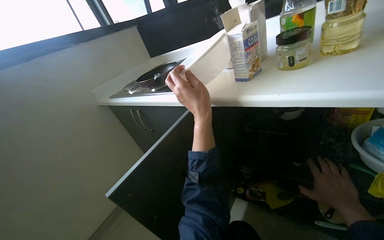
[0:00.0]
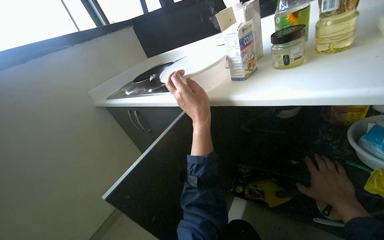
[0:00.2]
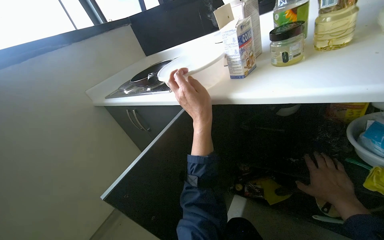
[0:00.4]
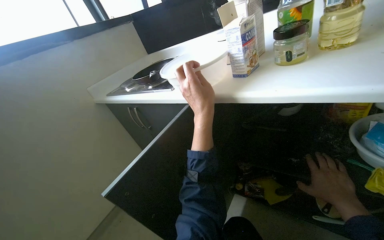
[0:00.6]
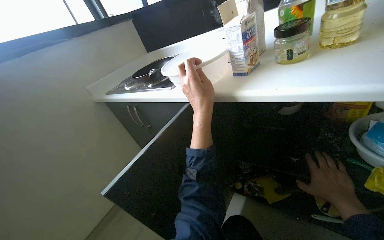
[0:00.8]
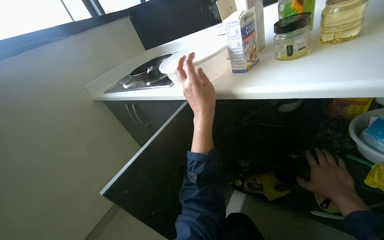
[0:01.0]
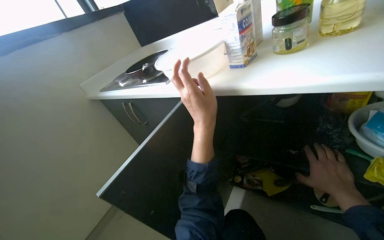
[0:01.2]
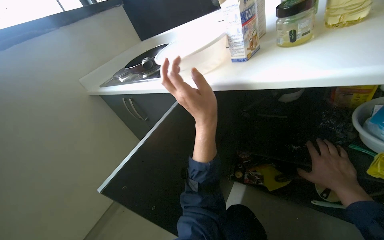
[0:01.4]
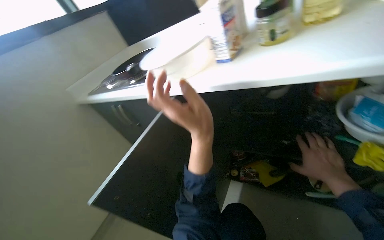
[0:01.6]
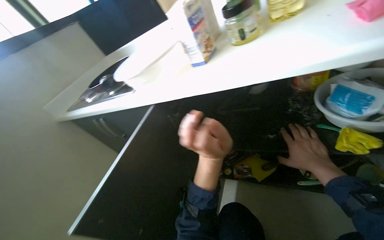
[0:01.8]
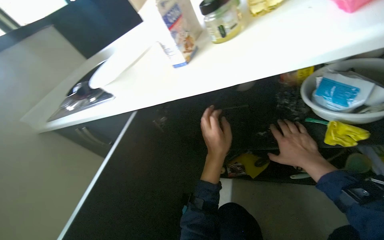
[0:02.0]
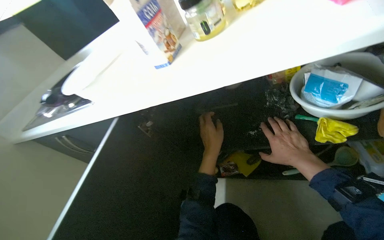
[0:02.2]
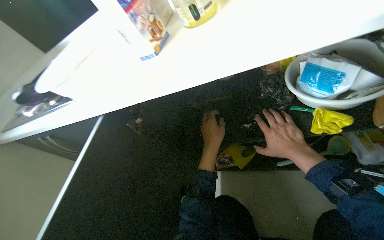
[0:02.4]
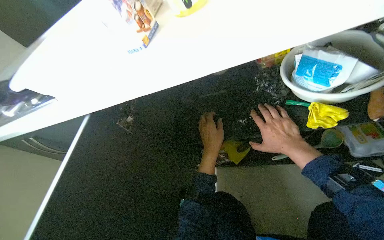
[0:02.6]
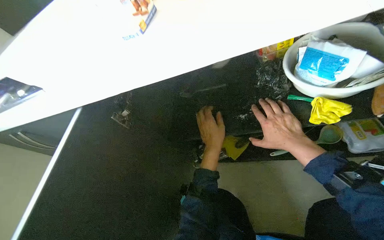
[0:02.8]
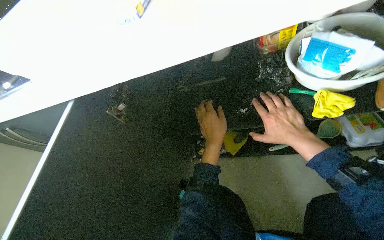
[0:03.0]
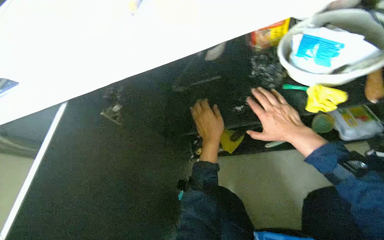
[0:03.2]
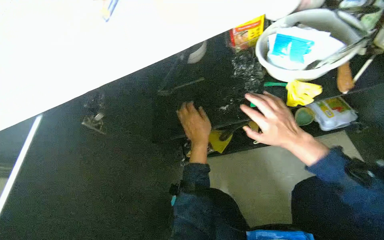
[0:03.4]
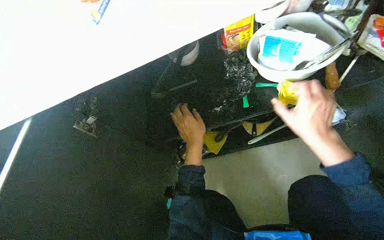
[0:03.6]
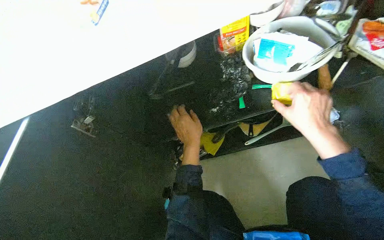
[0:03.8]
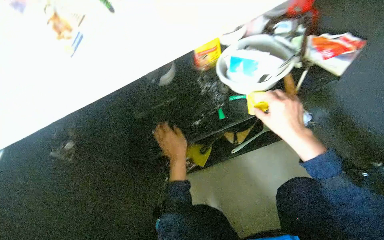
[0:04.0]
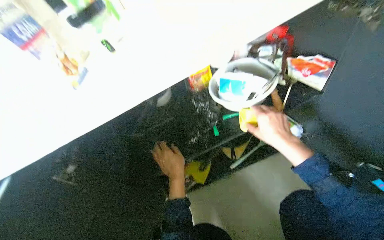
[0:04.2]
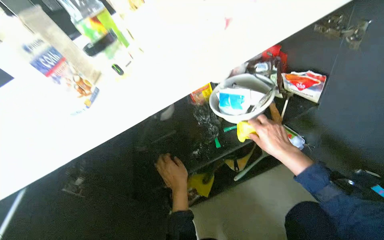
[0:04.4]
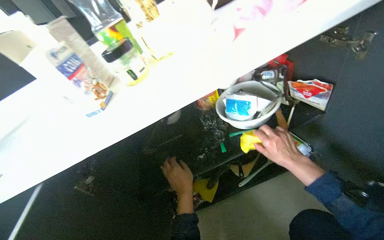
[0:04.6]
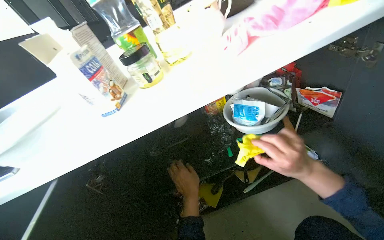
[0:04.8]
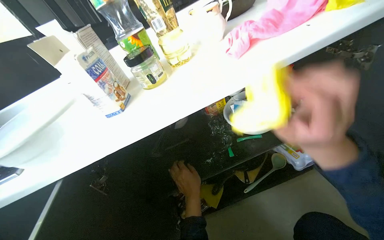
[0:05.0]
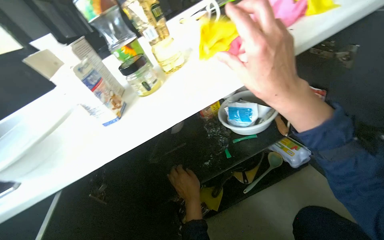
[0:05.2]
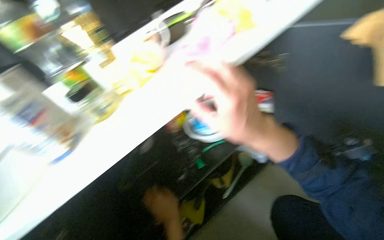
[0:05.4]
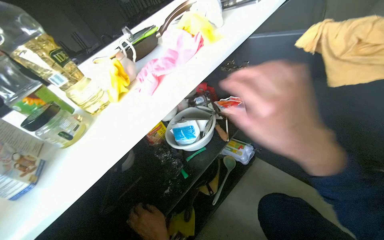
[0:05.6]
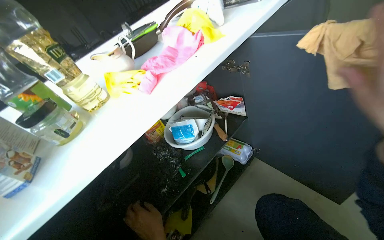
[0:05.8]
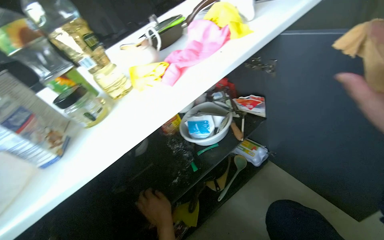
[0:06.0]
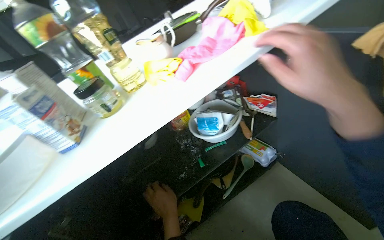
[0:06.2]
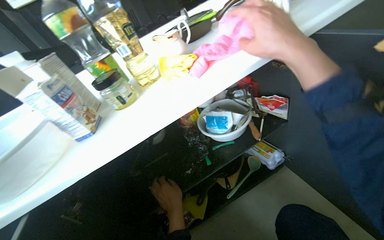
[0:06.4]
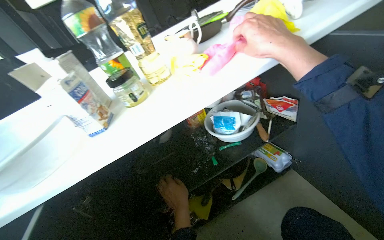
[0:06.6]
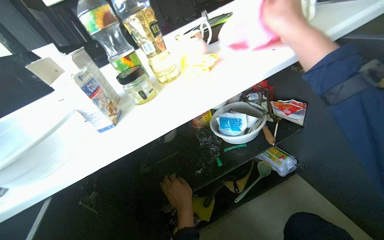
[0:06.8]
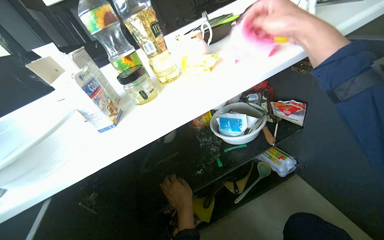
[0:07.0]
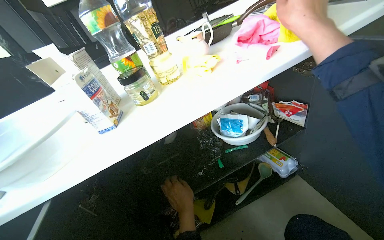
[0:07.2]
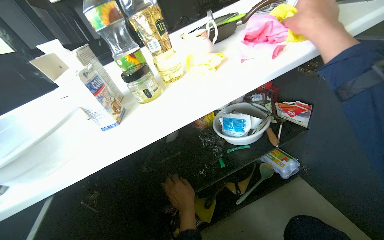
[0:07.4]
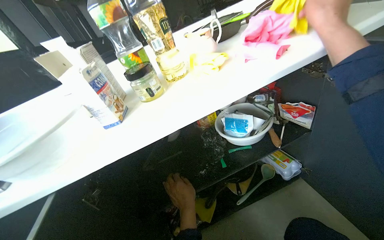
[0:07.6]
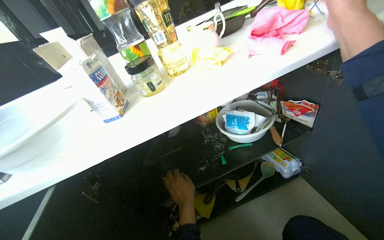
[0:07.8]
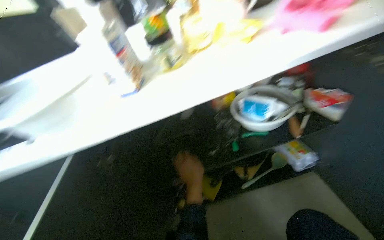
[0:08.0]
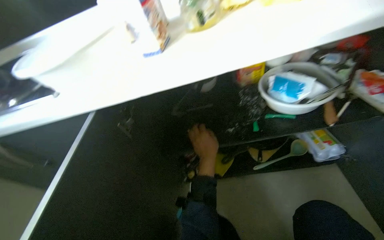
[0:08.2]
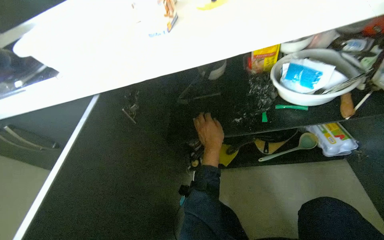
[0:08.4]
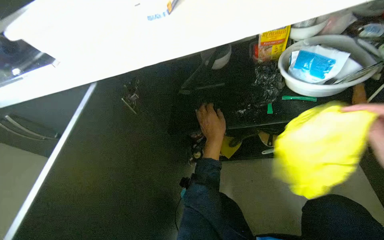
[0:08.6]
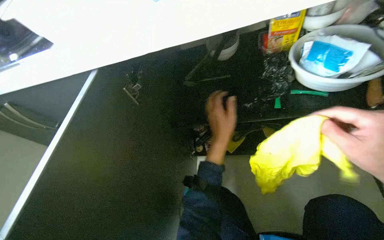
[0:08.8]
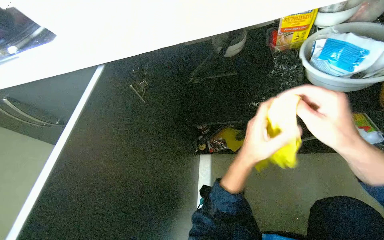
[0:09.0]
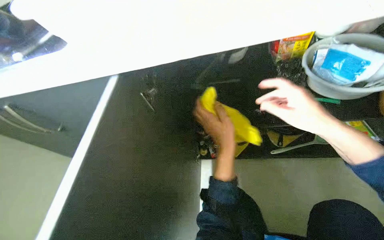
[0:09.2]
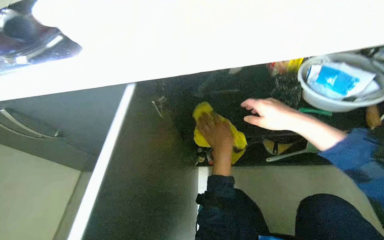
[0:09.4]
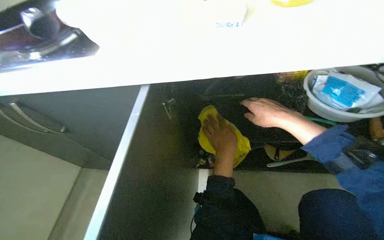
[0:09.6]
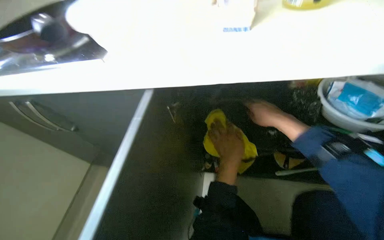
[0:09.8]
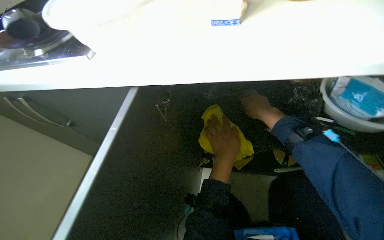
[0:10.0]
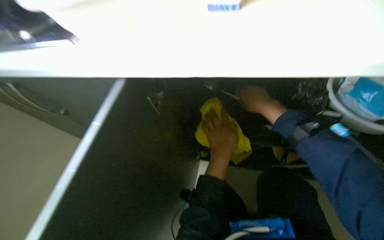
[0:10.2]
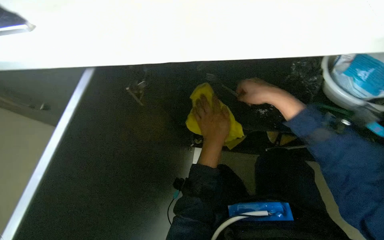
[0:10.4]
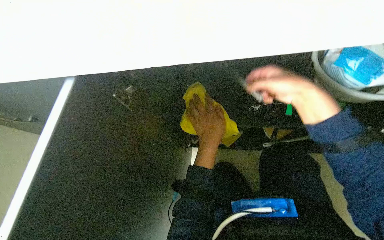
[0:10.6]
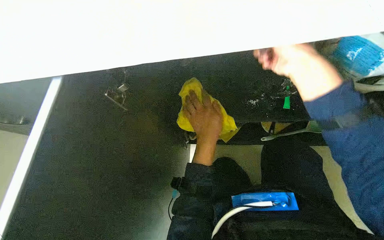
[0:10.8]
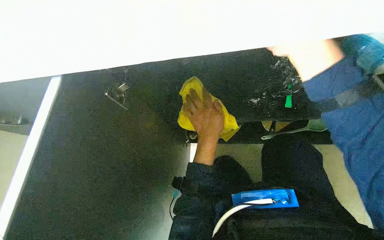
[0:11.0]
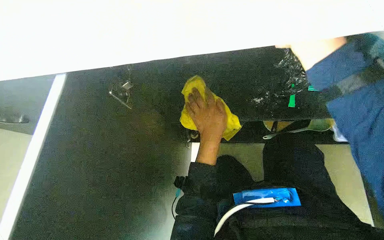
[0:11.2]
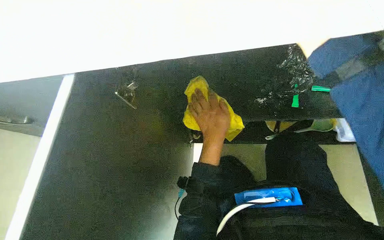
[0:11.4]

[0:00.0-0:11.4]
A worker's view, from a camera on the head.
Job: cleaning kitchen.
The whole recording: Organizing and cleaning kitchen cabinet. The worker takes various items out of a kitchen cabinet and then cleans the inside of the cabinet with a cloth.
0:00.0 to 0:01.4: The hands work in one place, with small movements.
0:01.4 to 0:02.8: The head rotates about 25 degrees to the right. The left hand shifts roughly 25 cm farther from the camera.
0:02.8 to 0:04.2: The head rotates some 20 degrees to the right. The view tilts some 15 degrees upward.
0:04.2 to 0:05.6: The head turns to the right by some 25 degrees. The view tips upward by approximately 20 degrees.
0:05.6 to 0:07.2: The head rotates approximately 20 degrees to the left.
0:07.2 to 0:08.6: The head turns to the left by about 25 degrees. The camera pitches downward, by approximately 25 degrees.
0:10.0 to 0:11.4: The camera pitches downward, by some 15 degrees.

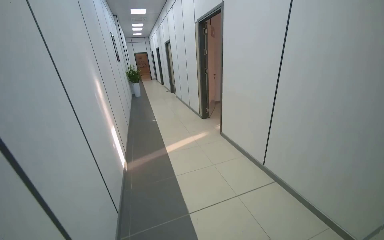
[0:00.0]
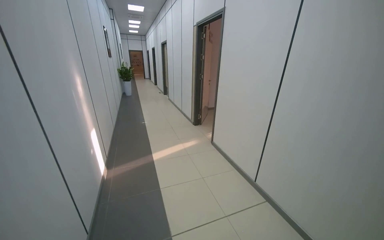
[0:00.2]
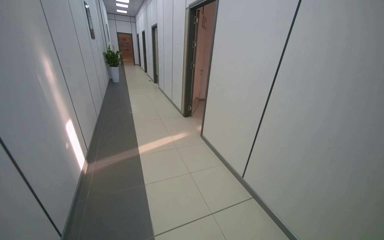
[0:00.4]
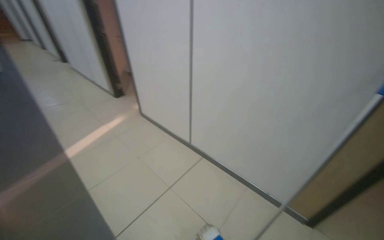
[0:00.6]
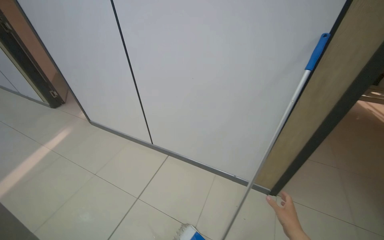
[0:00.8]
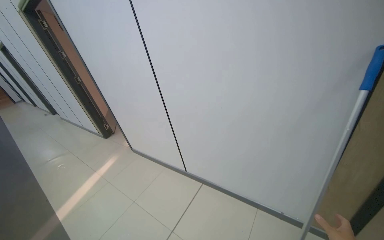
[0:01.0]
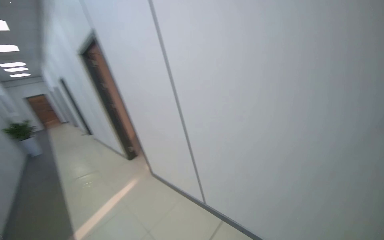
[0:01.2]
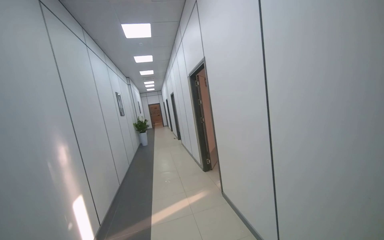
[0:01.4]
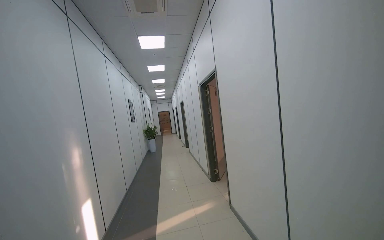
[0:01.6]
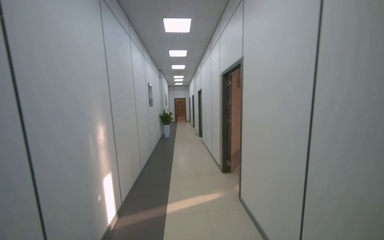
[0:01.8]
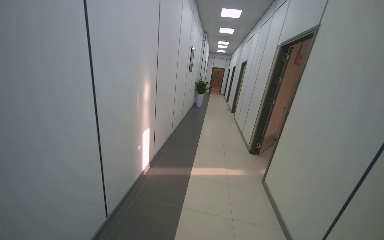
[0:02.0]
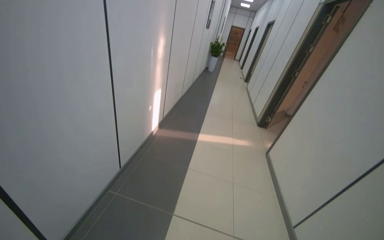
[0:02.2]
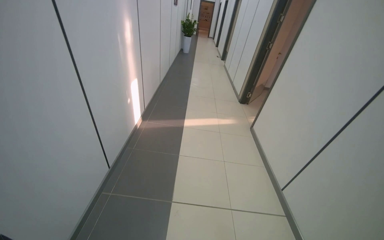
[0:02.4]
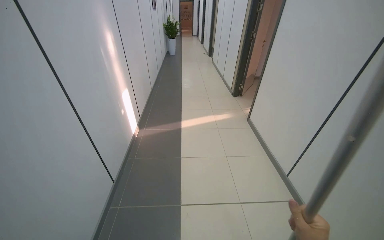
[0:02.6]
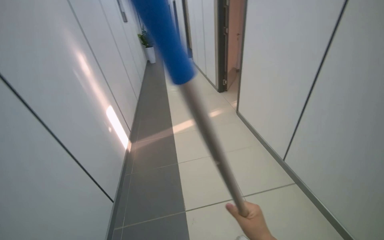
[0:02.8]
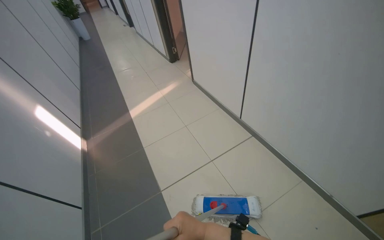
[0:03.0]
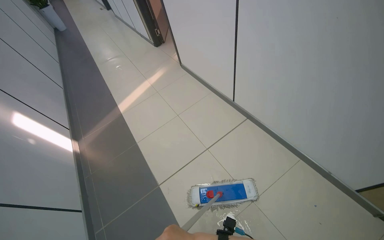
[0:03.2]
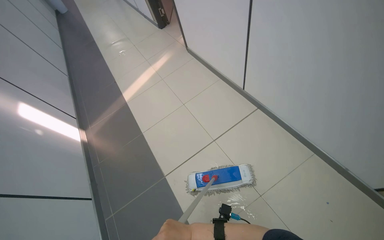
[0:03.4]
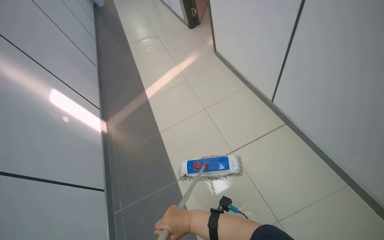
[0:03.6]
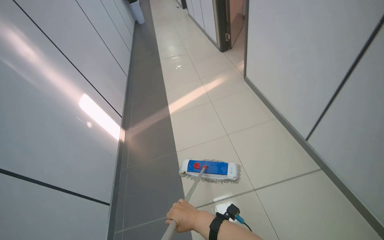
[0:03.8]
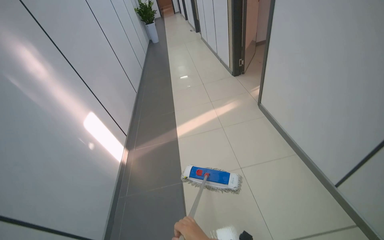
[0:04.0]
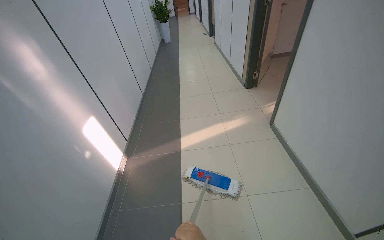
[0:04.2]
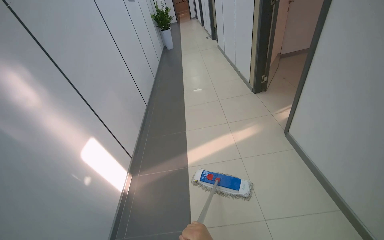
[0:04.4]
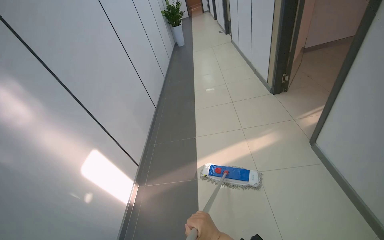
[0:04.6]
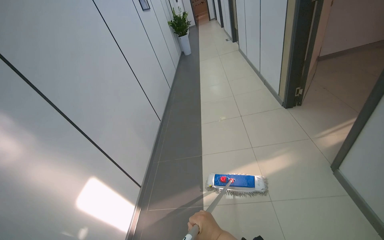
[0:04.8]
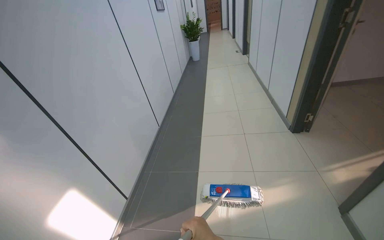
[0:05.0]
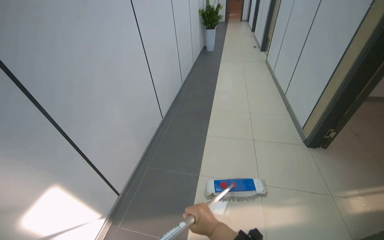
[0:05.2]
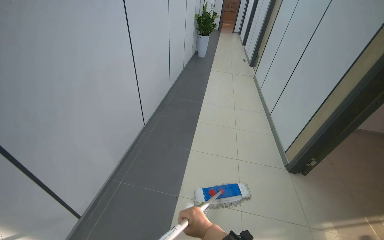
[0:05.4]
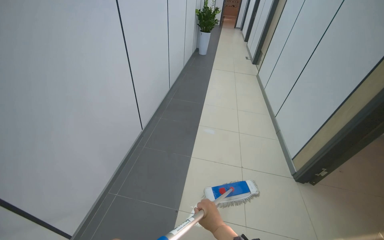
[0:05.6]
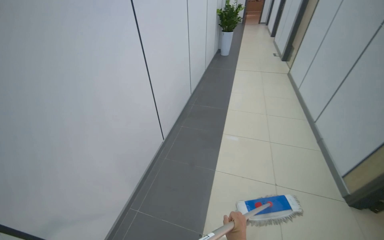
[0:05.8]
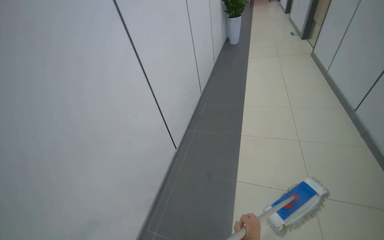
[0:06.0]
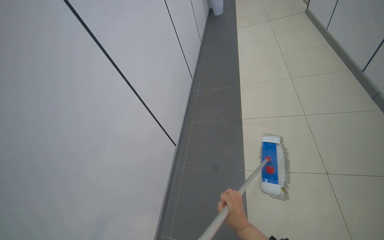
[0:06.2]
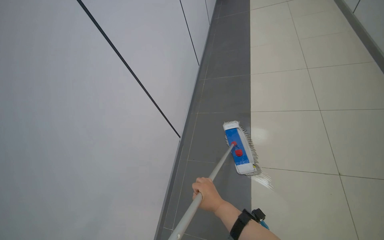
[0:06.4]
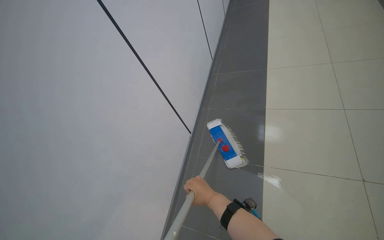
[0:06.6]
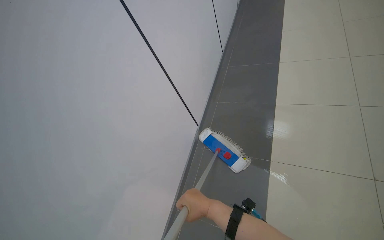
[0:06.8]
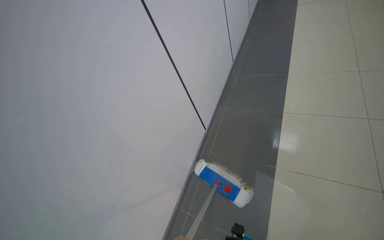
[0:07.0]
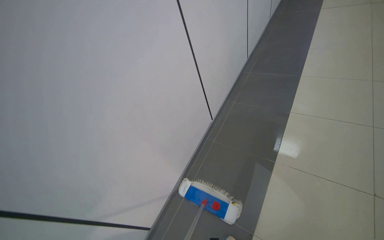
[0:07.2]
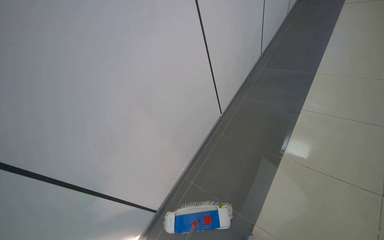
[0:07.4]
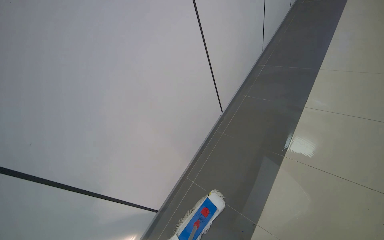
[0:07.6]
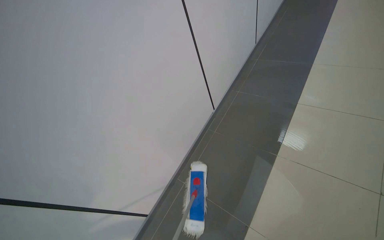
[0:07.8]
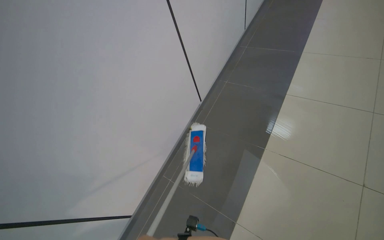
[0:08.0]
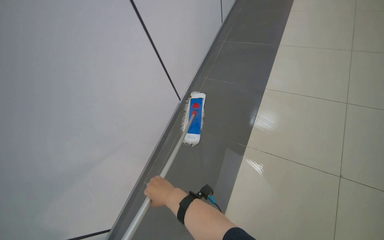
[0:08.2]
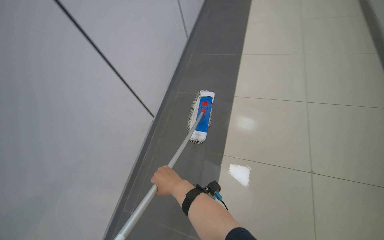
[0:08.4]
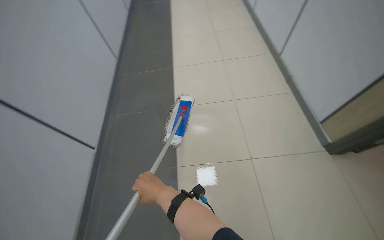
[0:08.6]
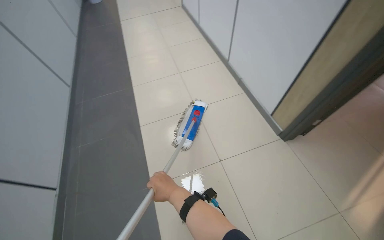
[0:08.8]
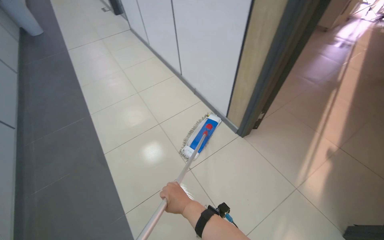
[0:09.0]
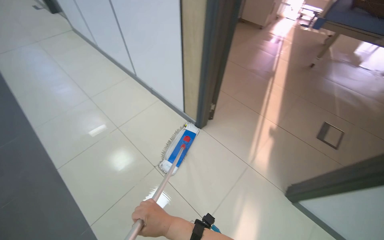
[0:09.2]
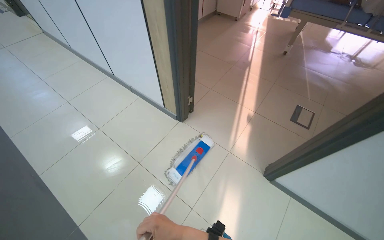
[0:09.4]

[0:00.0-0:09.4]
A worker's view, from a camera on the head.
Job: mopping floor.
The whole recording: Mopping hospital hallway floor. The worker mops the floor of the hospital hallway.
0:00.0 to 0:01.6: The camera is carried about 1 m. The wearer's head swings roughly 20 degrees to the right.
0:01.6 to 0:03.2: The view tips downward by some 50 degrees. The scene rotates counterclockwise by about 25 degrees.
0:03.2 to 0:04.8: The wearer moves some 1.5 m. The wearer's head swings roughly 35 degrees to the left.
0:04.8 to 0:06.2: The camera travels some 1 m.
0:06.2 to 0:07.8: The head rotates approximately 20 degrees to the left. The view tips downward by some 15 degrees.
0:07.8 to 0:09.4: The camera is carried roughly 40 cm. The head turns to the right by some 45 degrees.
